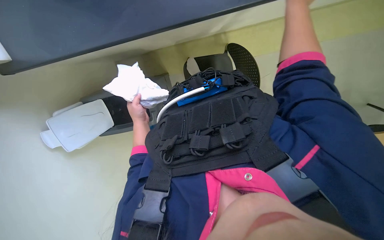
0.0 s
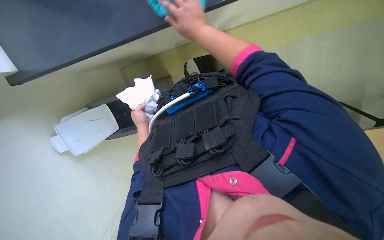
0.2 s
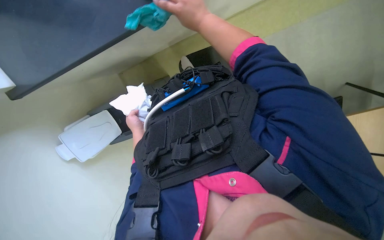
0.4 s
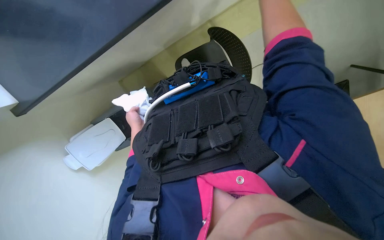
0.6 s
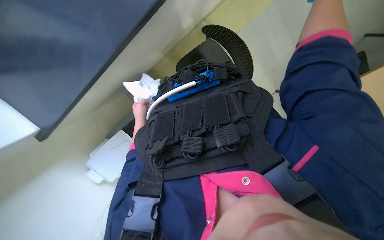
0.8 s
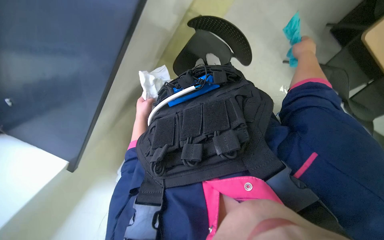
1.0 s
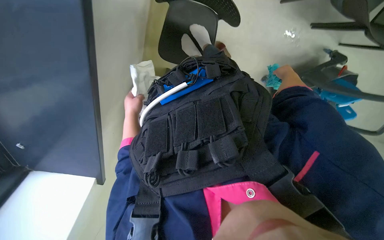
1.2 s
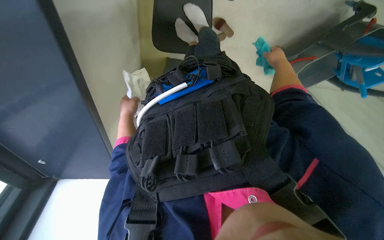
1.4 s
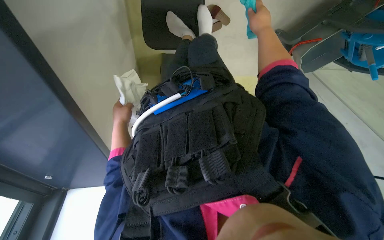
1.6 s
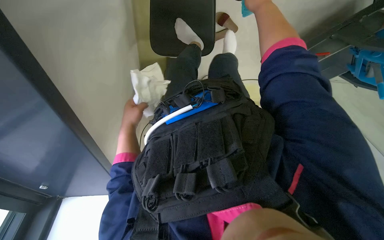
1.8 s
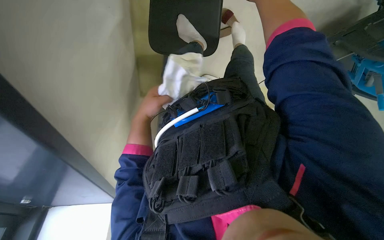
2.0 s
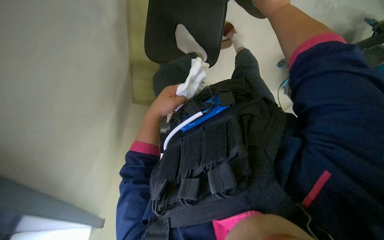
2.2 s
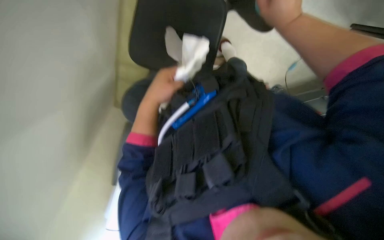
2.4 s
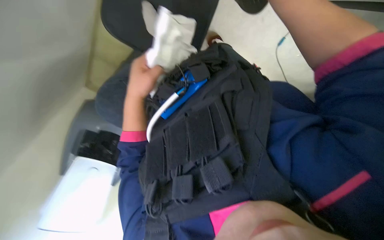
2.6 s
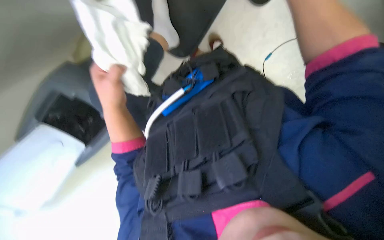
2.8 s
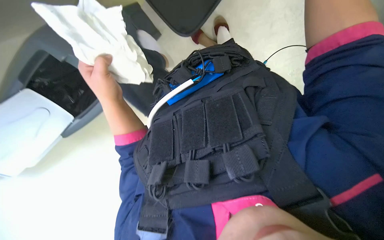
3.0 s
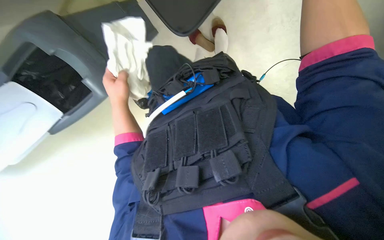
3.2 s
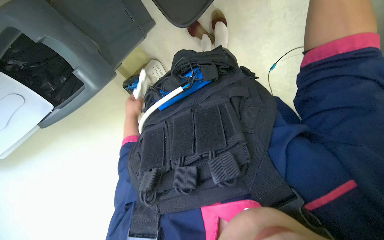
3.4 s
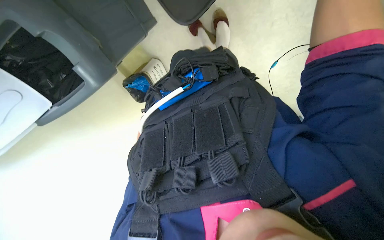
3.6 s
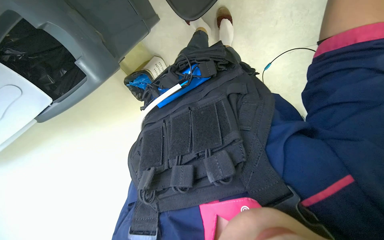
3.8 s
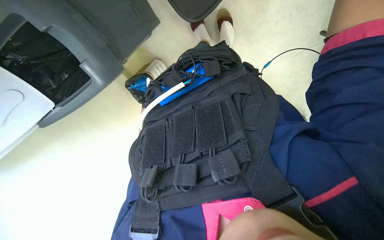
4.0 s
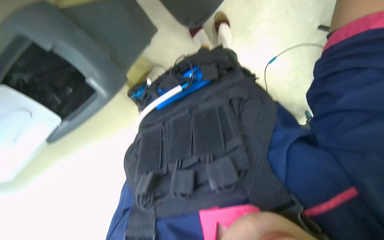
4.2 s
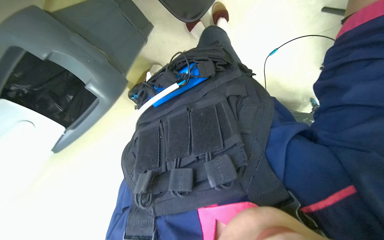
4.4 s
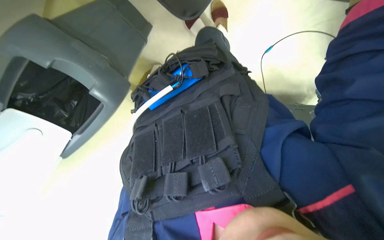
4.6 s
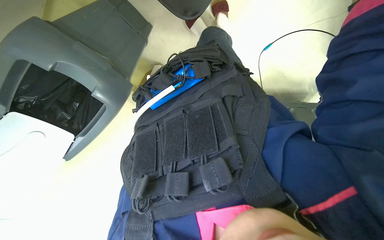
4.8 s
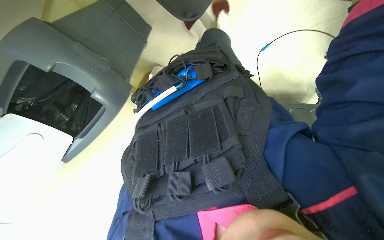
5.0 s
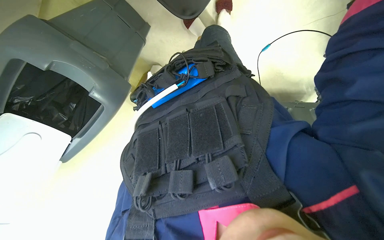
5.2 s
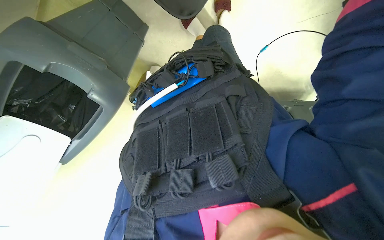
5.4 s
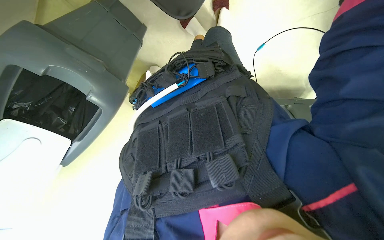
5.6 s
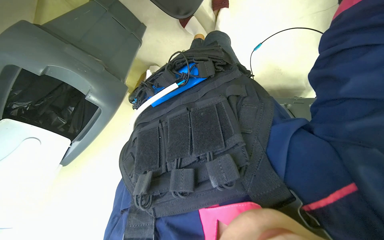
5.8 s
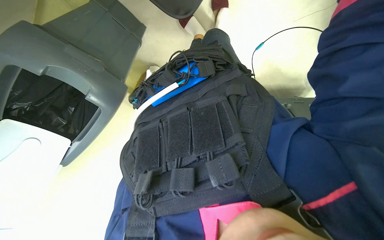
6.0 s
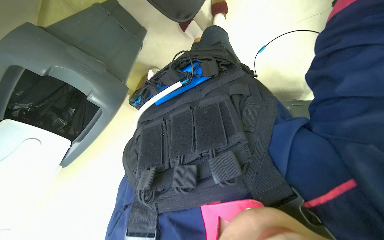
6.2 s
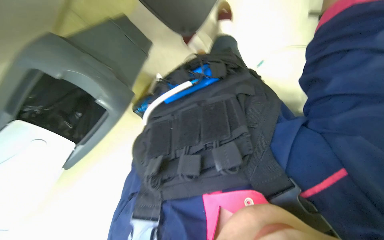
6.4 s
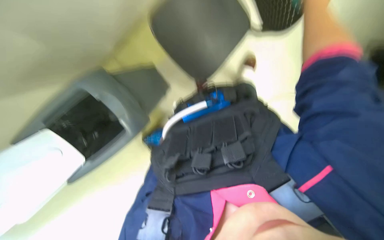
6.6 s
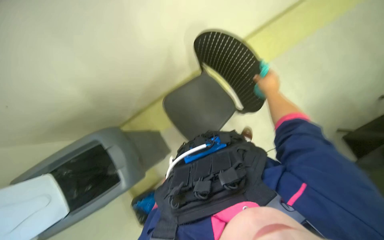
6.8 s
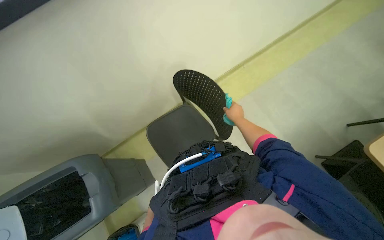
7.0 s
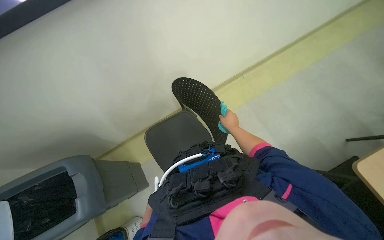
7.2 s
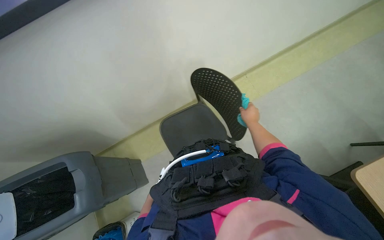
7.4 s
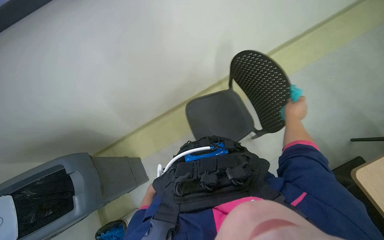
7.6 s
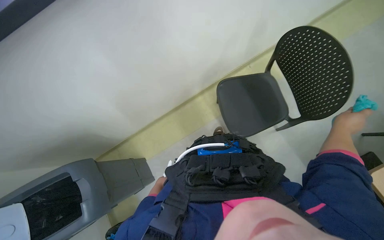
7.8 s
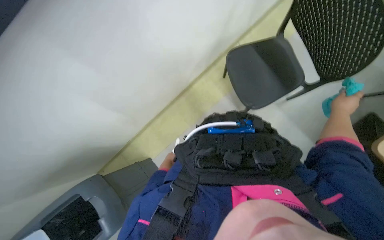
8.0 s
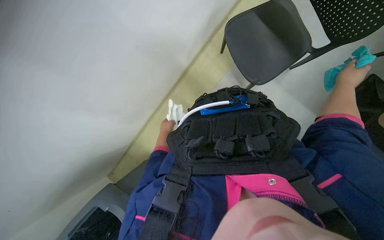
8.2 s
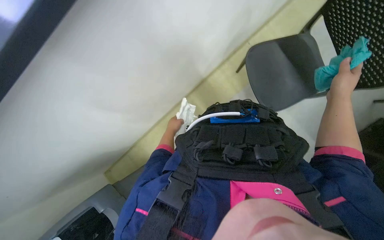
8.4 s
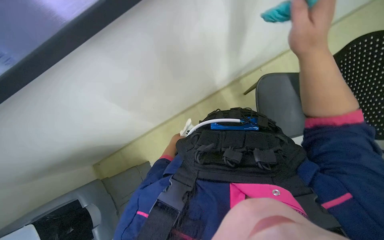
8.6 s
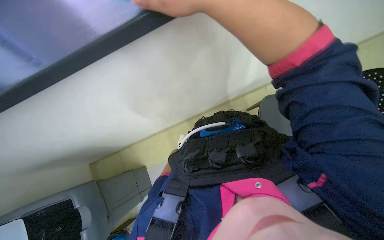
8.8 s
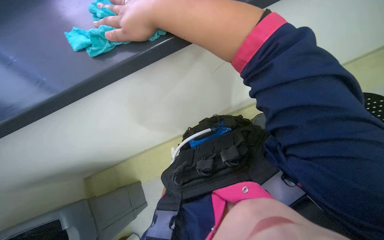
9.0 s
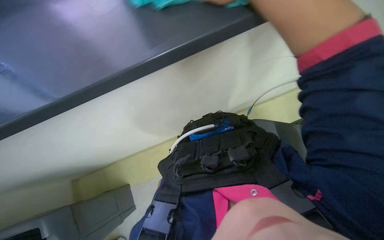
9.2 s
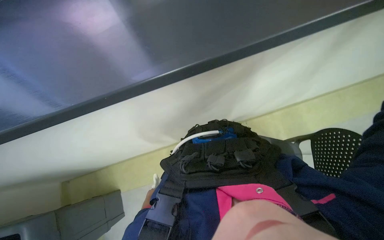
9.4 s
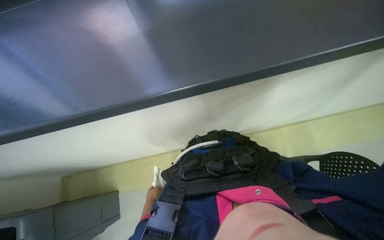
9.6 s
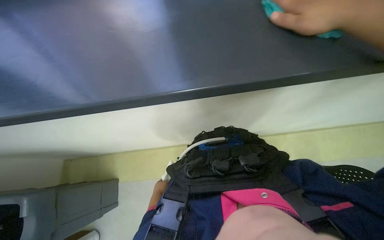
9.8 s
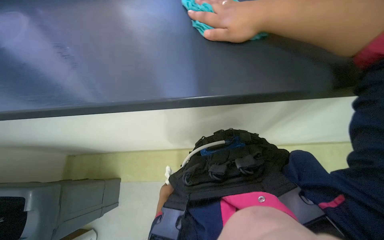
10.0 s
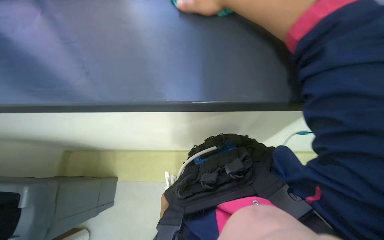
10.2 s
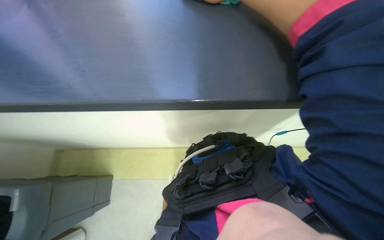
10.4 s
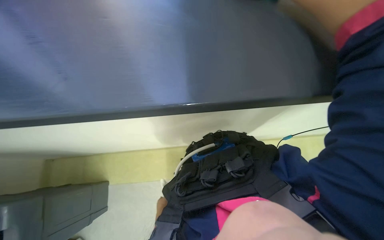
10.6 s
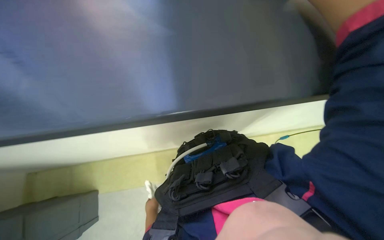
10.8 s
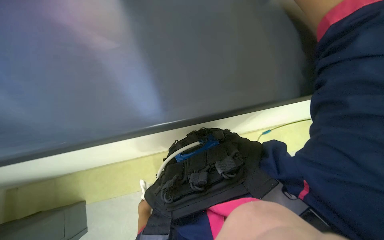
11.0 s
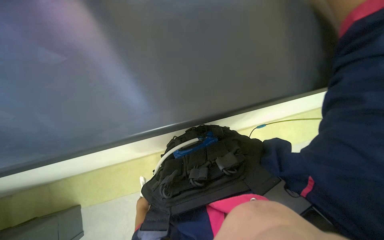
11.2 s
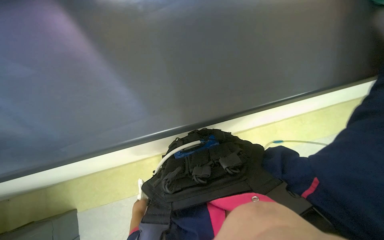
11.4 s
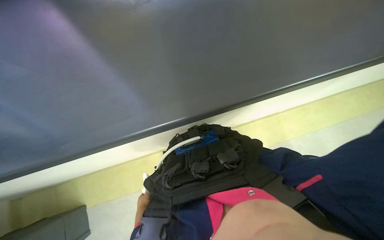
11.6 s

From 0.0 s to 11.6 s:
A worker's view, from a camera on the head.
Job: wiping surfaces.
The whole recording: Wiping furniture surfaces. The worker wipes various furniture surfaces, including a table and a chair, with a cleaning cloth.
From 0.0 s to 1.4 s: The scene turns roughly 35 degrees counterclockwise in the picture.
From 1.4 s to 2.8 s: The left hand goes approximately 15 cm nearer to the camera.
From 5.8 s to 7.2 s: The wearer looks approximately 60 degrees further upward.

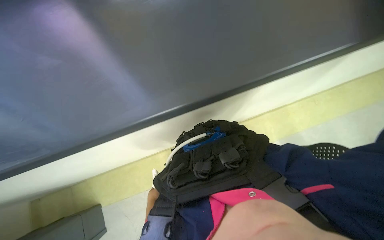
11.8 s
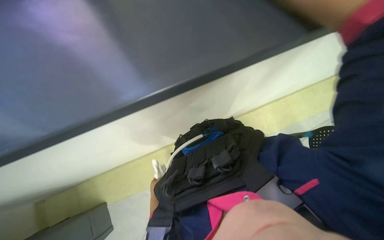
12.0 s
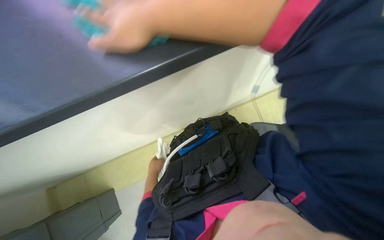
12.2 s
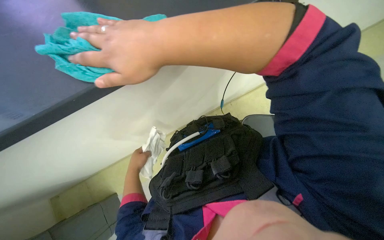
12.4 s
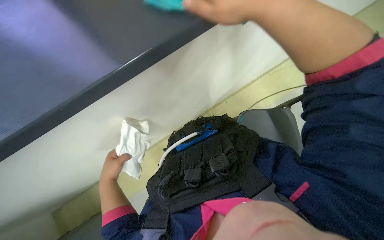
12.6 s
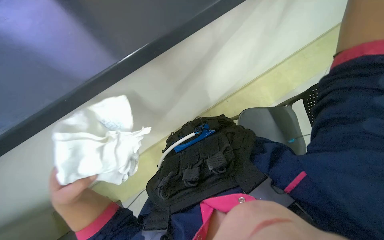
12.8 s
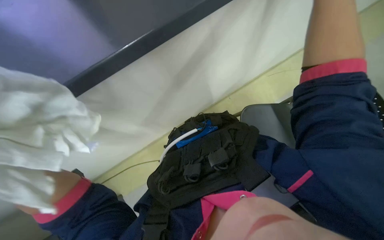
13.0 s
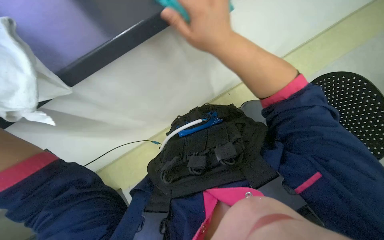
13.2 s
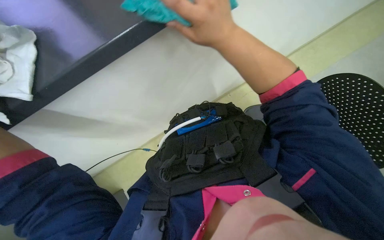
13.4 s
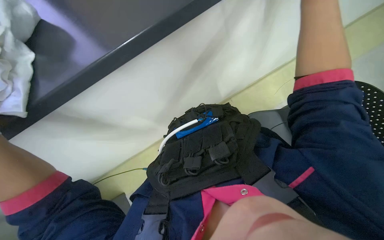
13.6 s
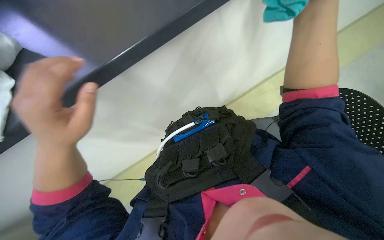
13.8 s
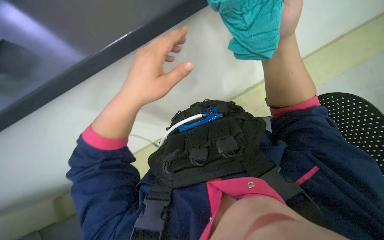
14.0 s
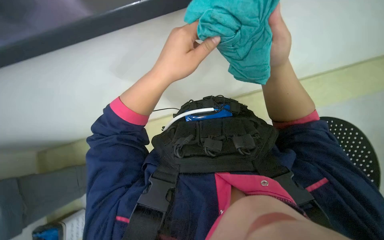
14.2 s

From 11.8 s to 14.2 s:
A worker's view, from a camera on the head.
Job: wiping surfaces.
The whole recording: Wiping furniture surfaces. The worker wipes various furniture surfaces, including a table and a chair, with a cleaning cloth.
From 13.0 s to 14.2 s: The right hand travels farther from the camera by approximately 10 cm.

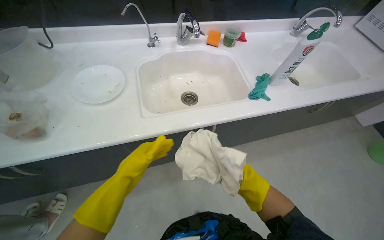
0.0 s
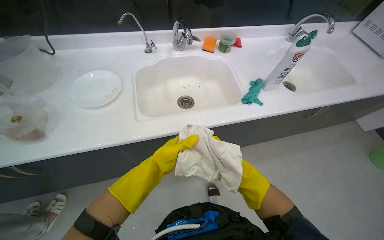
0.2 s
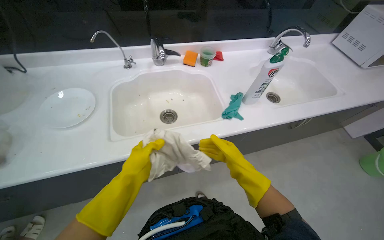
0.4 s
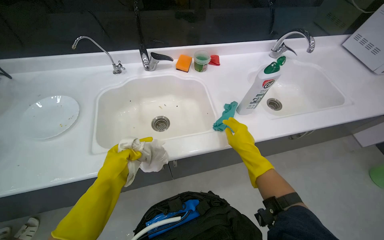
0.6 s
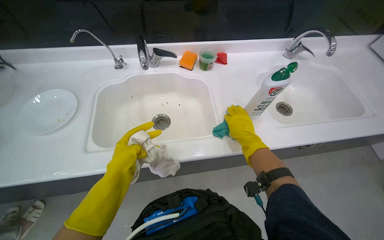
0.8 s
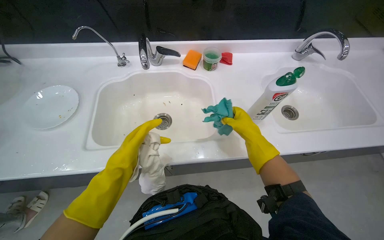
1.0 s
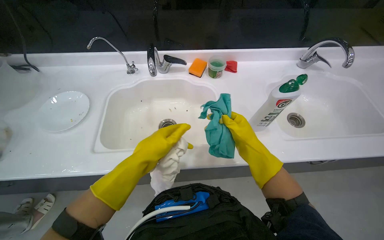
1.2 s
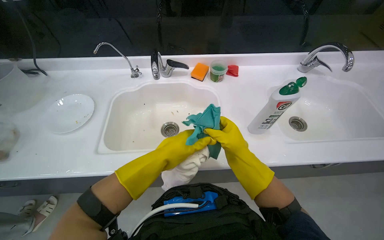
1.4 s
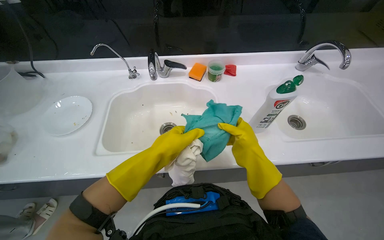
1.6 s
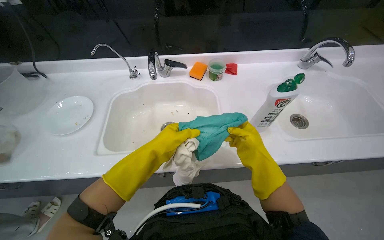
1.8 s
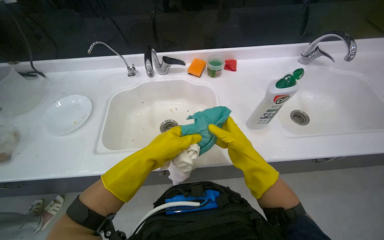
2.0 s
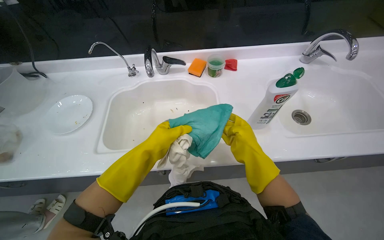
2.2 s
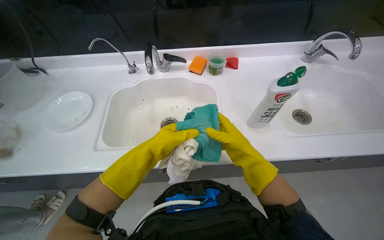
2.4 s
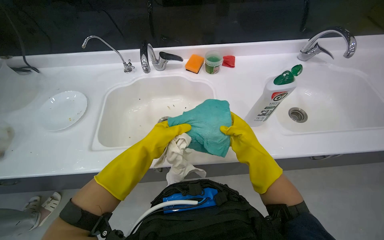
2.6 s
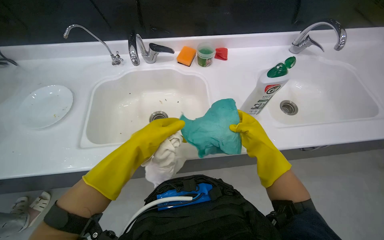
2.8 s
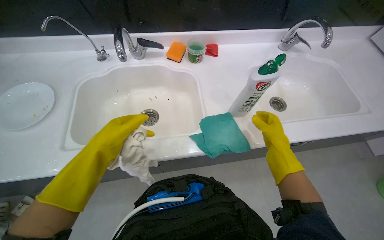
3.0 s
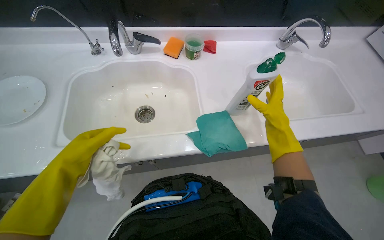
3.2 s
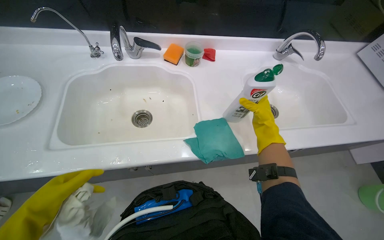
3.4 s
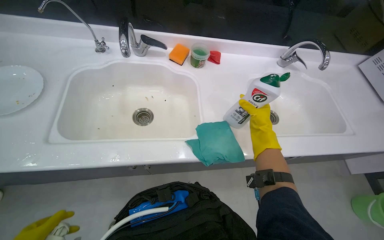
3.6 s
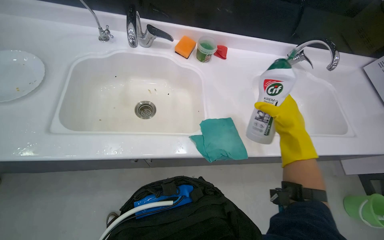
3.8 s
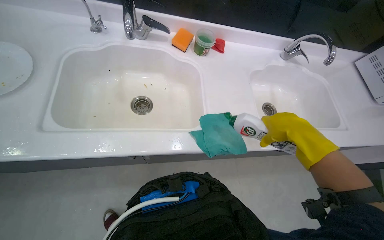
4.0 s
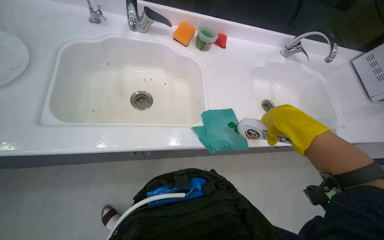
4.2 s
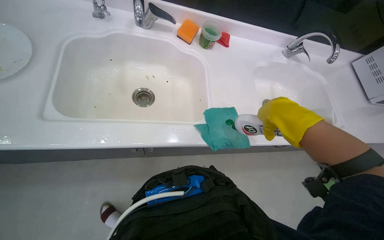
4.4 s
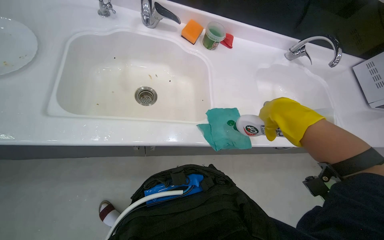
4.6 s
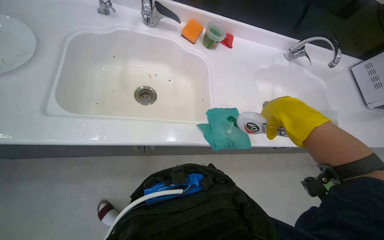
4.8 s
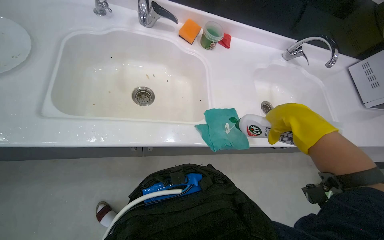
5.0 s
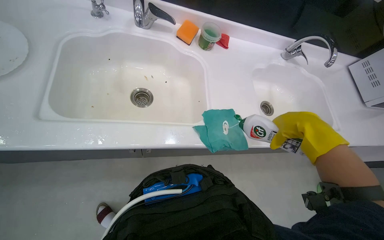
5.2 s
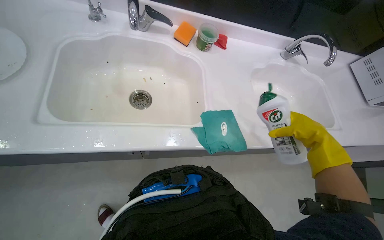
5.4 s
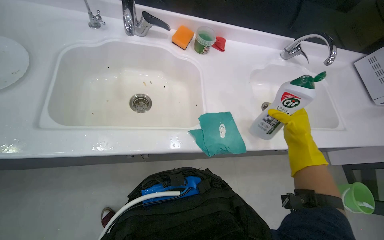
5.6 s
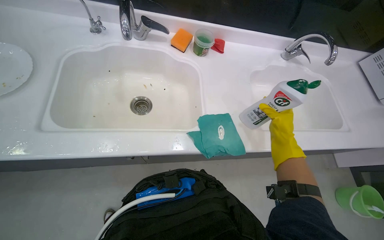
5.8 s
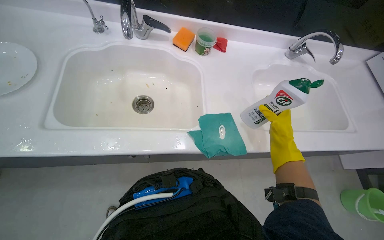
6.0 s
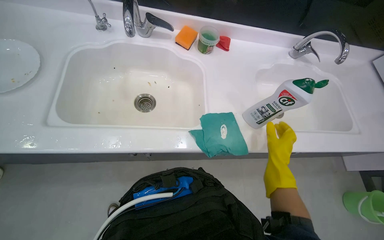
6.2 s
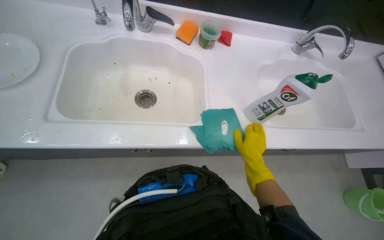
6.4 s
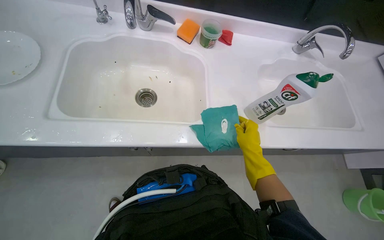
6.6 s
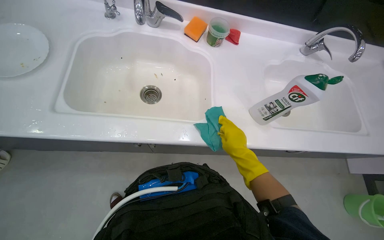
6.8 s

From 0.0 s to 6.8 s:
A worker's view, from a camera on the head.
Job: cleaning kitchen.
The whole recording: Cleaning kitchen cabinet interior. The worker cleans the interior of a kitchen cabinet with a green cloth.
From 0.0 s to 1.4 s: The head travels roughly 1.5 m. The head rotates roughly 20 degrees to the left. The view tilts some 35 degrees downward.
From 1.4 s to 2.8 s: The right hand shifts approximately 10 cm to the right.
From 2.8 s to 4.0 s: The right hand swings nearer and farther, some 20 cm each way, with 3 reversals.
From 5.4 s to 6.8 s: The right hand heads farther from the camera and to the left, covering roughly 20 cm.
